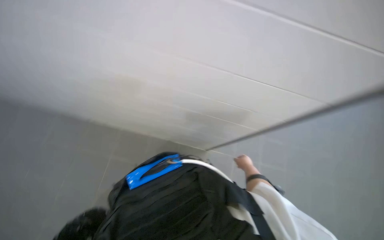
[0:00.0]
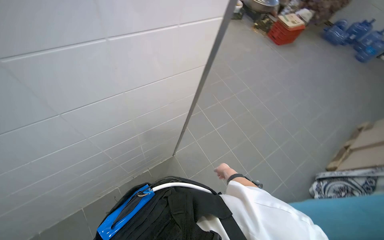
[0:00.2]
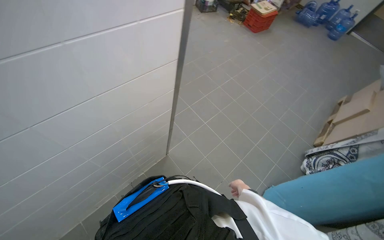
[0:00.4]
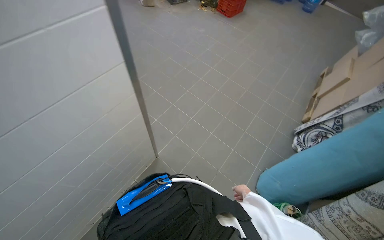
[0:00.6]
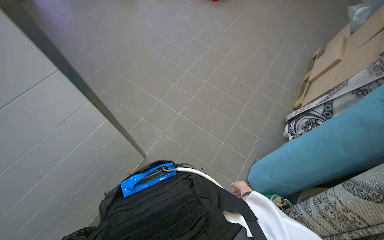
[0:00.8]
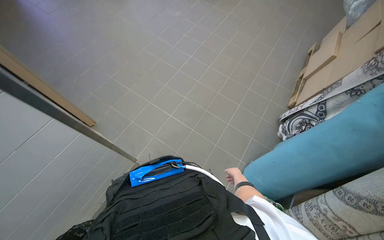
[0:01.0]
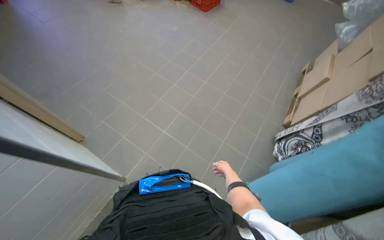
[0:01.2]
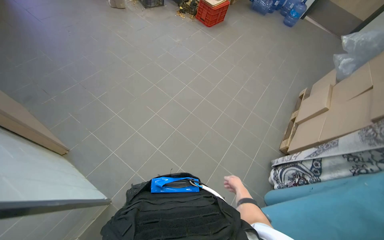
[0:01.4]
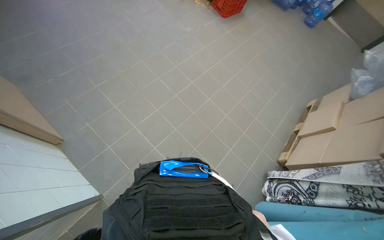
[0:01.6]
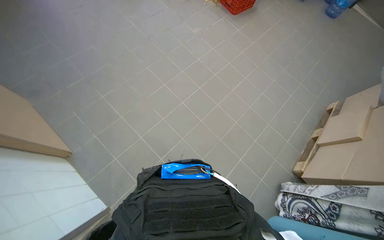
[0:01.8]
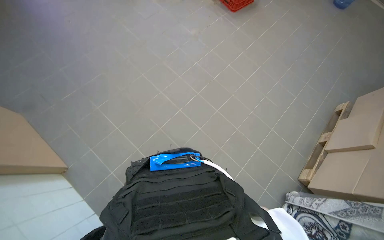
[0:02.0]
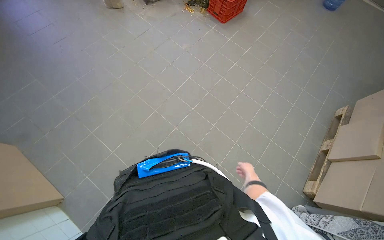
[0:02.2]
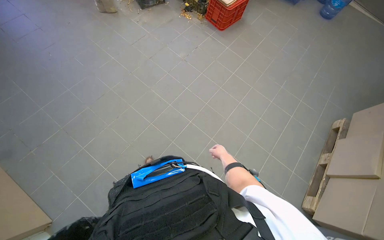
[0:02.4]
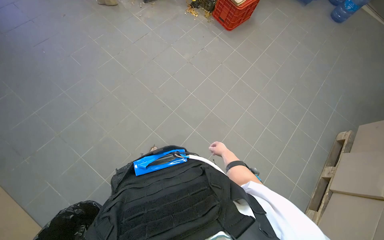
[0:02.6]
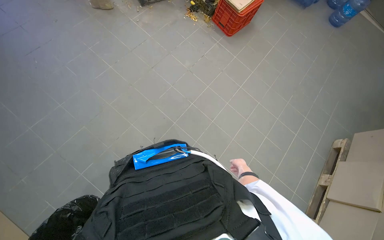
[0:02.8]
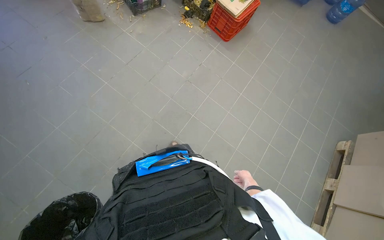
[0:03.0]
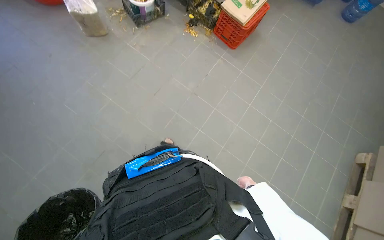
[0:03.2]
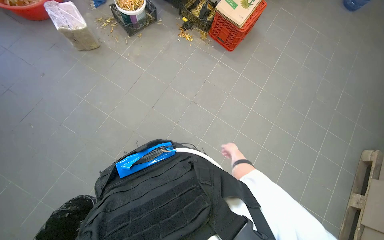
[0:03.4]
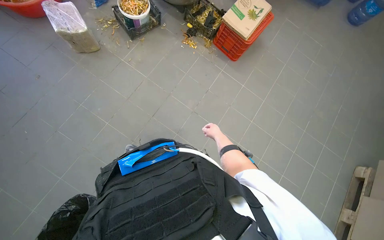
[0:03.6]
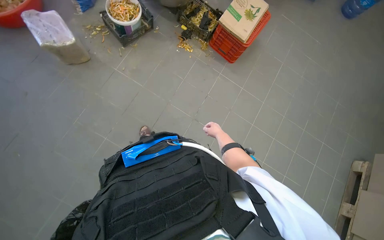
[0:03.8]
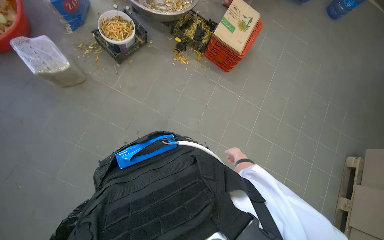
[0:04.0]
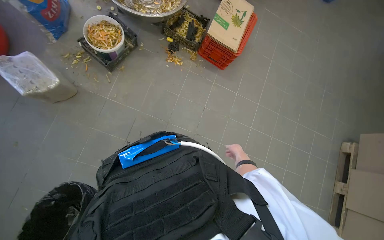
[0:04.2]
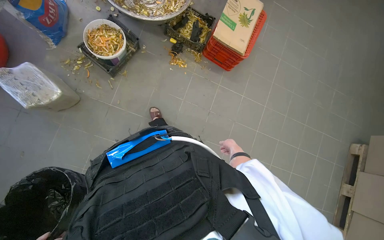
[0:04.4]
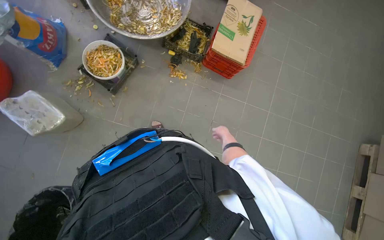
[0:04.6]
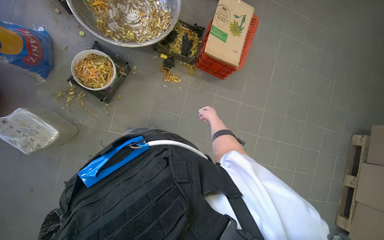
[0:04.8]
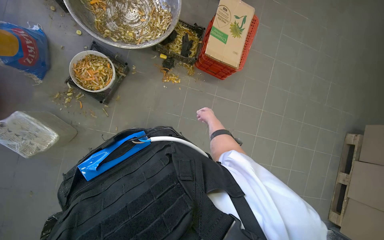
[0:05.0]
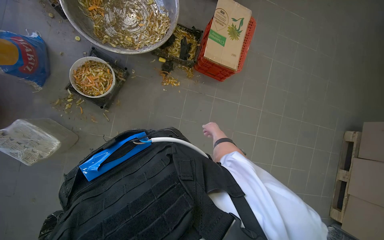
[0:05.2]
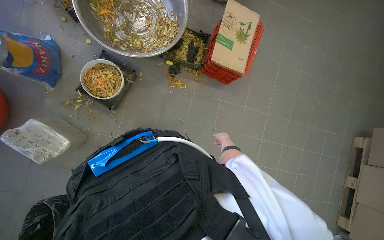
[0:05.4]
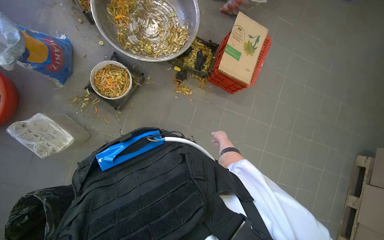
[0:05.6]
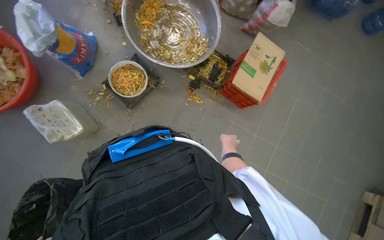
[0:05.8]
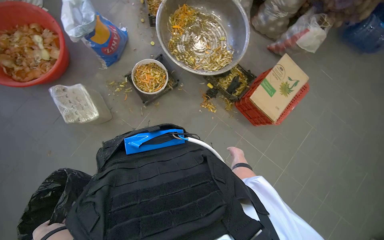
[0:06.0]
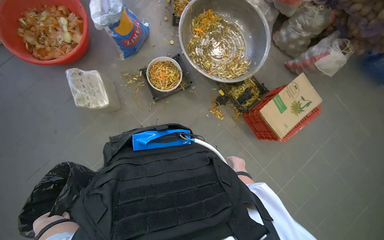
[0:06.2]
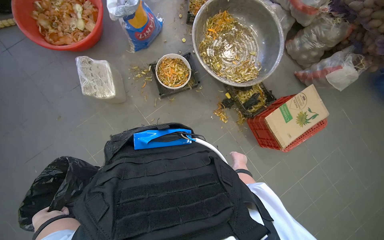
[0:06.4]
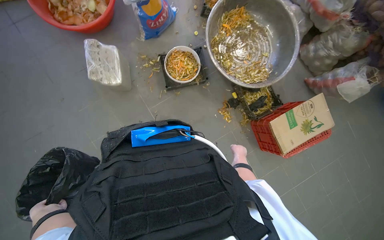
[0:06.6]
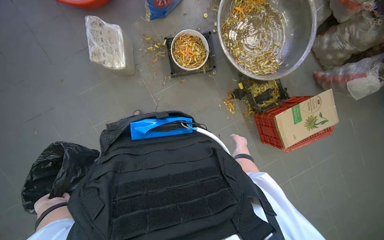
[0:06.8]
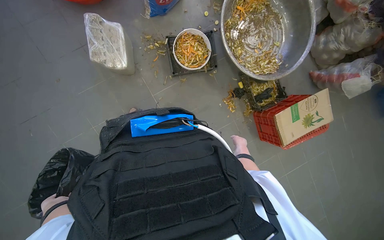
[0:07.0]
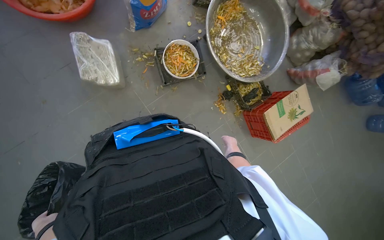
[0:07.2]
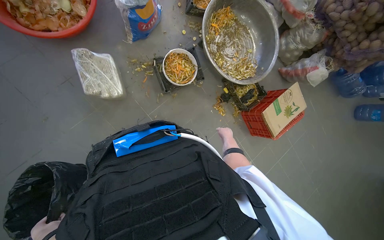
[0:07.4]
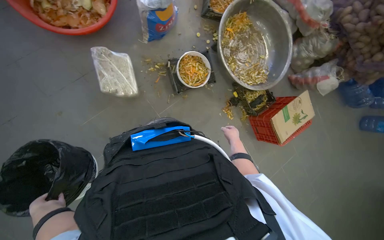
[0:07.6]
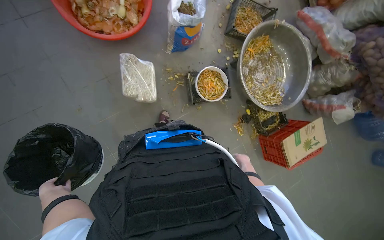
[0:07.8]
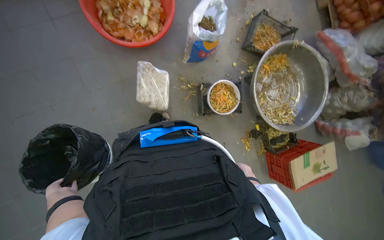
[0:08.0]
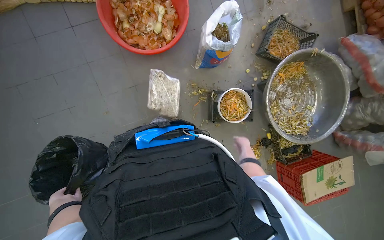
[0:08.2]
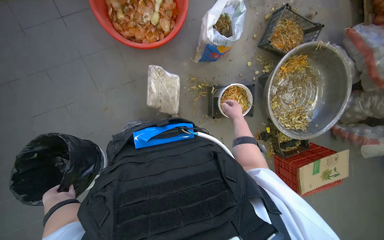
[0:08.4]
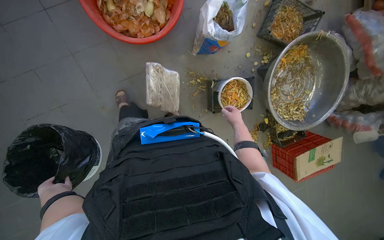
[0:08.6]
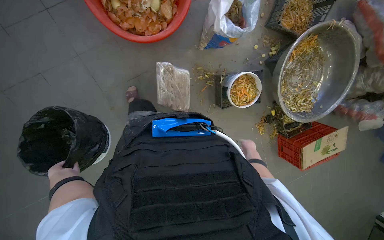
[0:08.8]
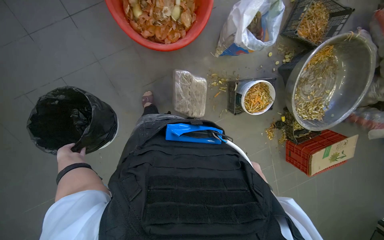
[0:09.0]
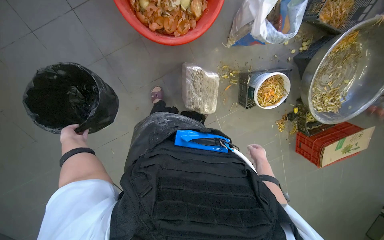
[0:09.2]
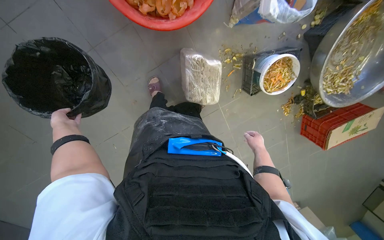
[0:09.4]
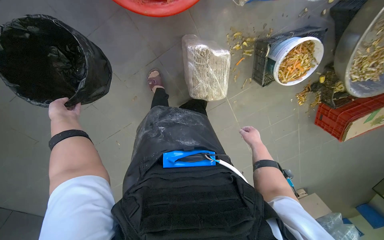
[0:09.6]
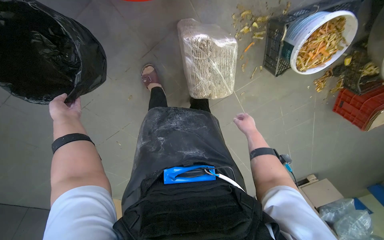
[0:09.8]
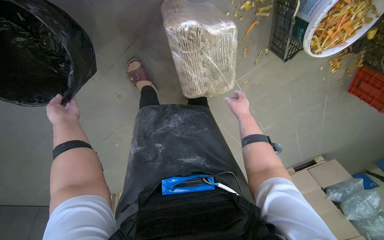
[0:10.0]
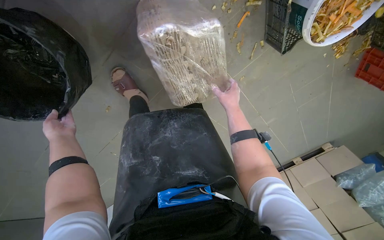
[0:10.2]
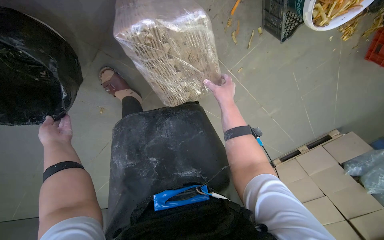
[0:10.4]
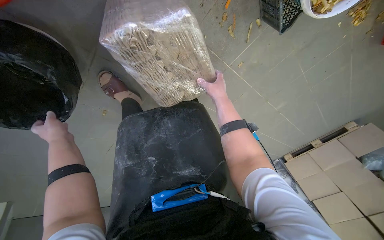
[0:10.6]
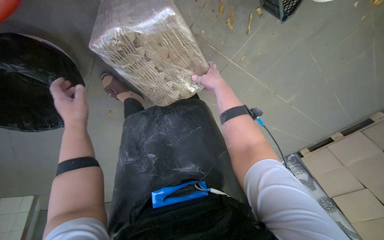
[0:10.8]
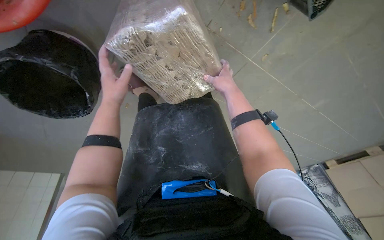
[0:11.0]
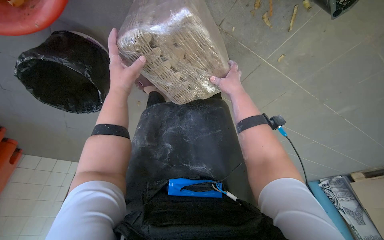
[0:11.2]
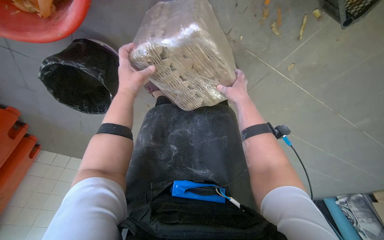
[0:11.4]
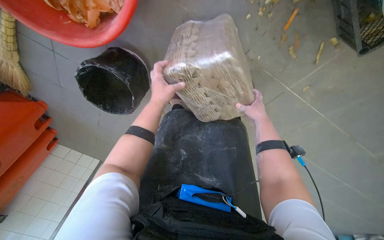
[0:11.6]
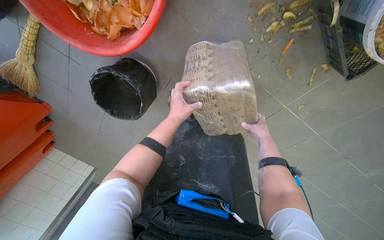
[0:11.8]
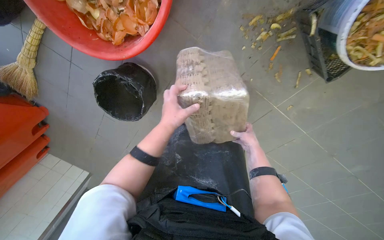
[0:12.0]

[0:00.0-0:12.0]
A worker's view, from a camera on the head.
Job: managing trash.
The whole recording: Collecting and sorting food waste. The worker collects various food waste items from different containers and bags, consolidating them into a larger bin.
0:00.0 to 0:01.6: The camera travels approximately 70 cm. The wearer's head swings approximately 20 degrees to the right.
0:01.6 to 0:03.0: The camera is carried some 1 m.
0:03.0 to 0:04.4: The camera travels roughly 1 m. The camera pitches downward, by some 15 degrees.
0:06.0 to 0:07.6: The camera is carried about 50 cm.
0:07.6 to 0:09.0: The head travels about 60 cm. The view tips downward by some 10 degrees.
0:09.0 to 0:10.4: The head travels about 70 cm. The view tips downward by approximately 35 degrees.
0:10.4 to 0:12.0: The wearer looks about 30 degrees further to the left. The left hand moves to the right, roughly 30 cm.

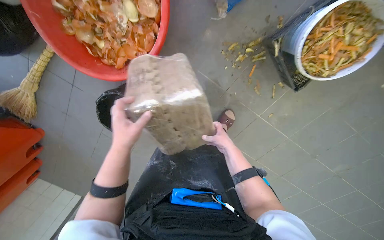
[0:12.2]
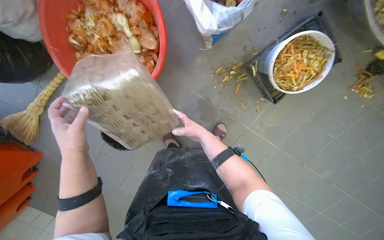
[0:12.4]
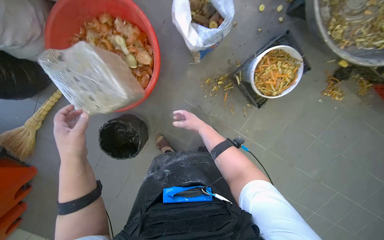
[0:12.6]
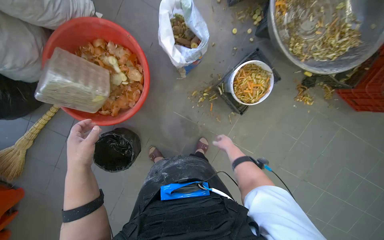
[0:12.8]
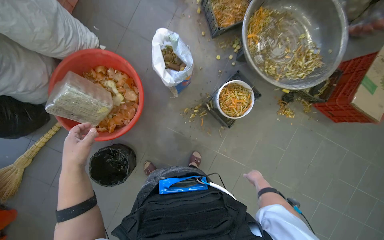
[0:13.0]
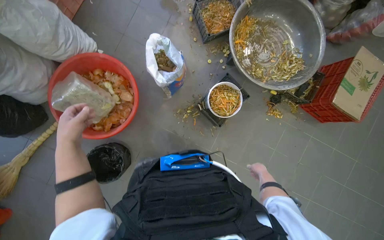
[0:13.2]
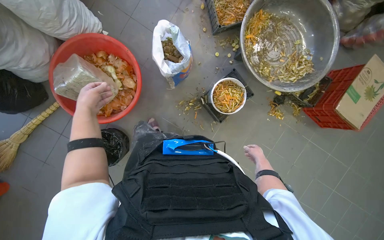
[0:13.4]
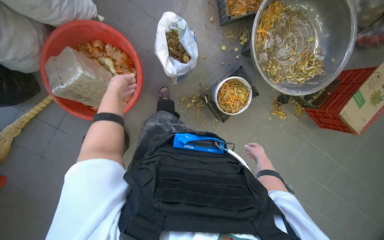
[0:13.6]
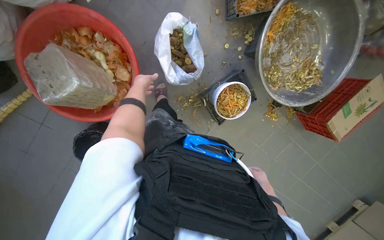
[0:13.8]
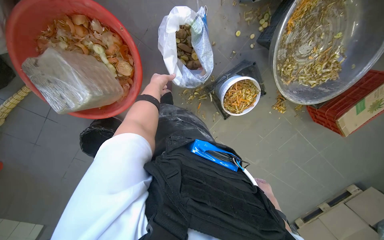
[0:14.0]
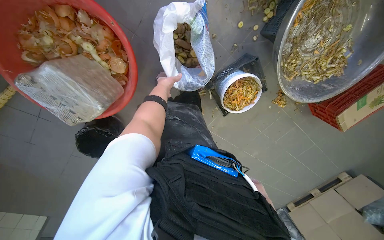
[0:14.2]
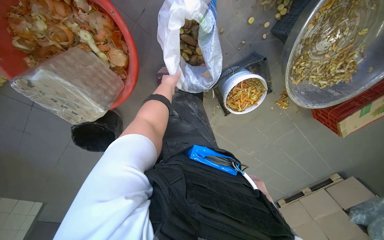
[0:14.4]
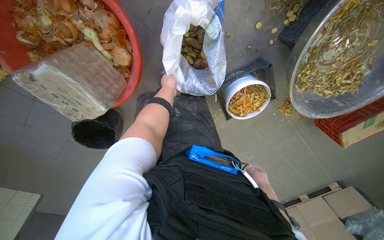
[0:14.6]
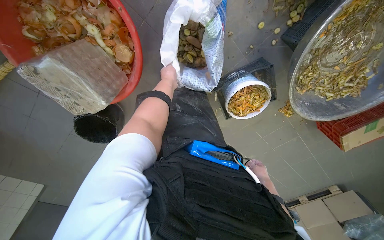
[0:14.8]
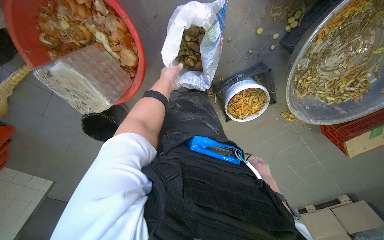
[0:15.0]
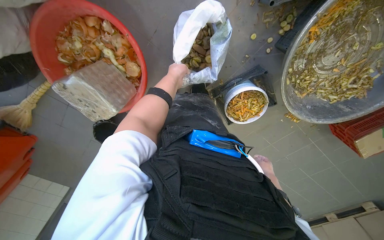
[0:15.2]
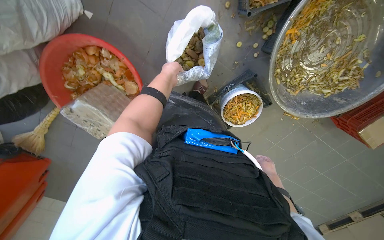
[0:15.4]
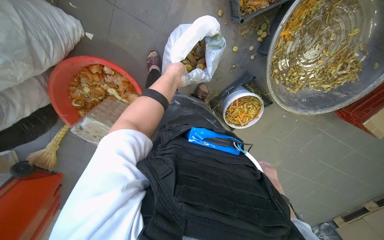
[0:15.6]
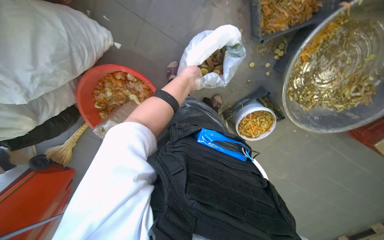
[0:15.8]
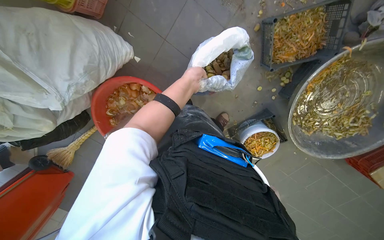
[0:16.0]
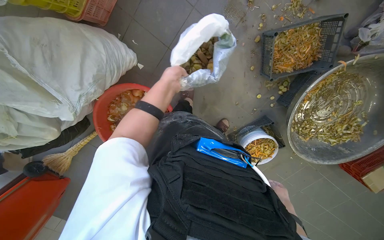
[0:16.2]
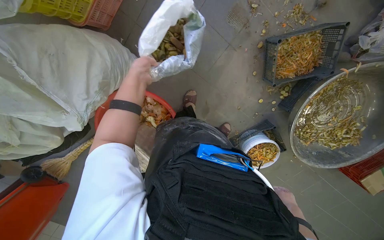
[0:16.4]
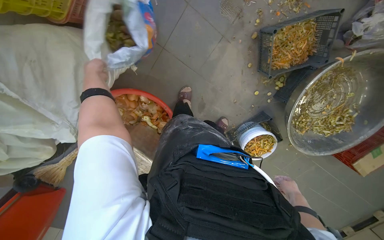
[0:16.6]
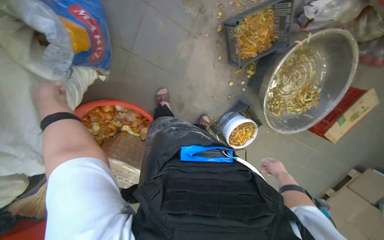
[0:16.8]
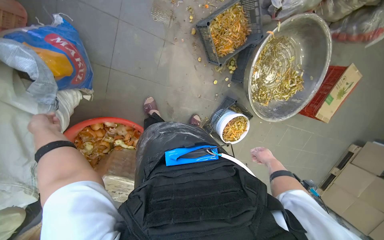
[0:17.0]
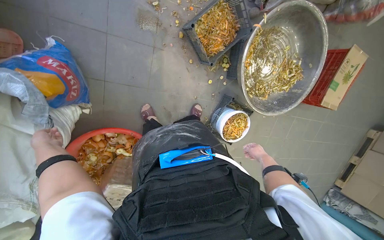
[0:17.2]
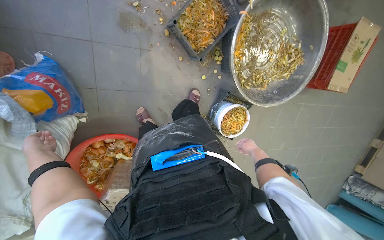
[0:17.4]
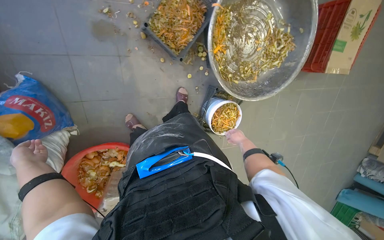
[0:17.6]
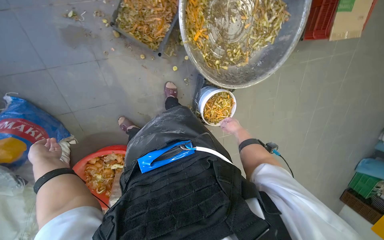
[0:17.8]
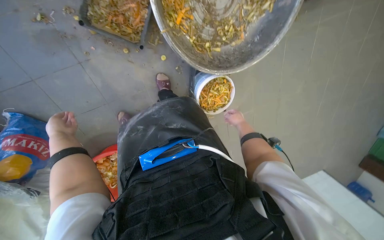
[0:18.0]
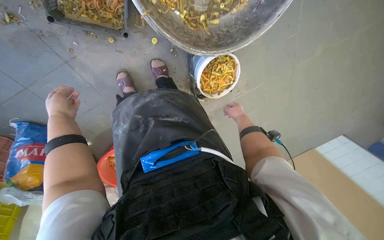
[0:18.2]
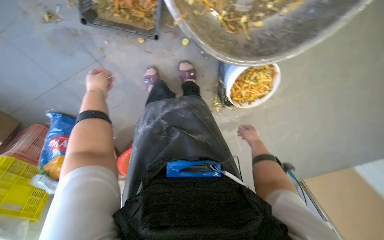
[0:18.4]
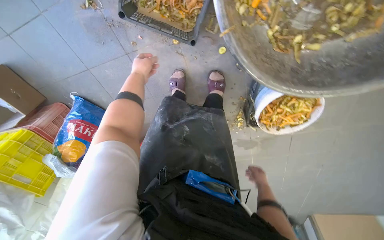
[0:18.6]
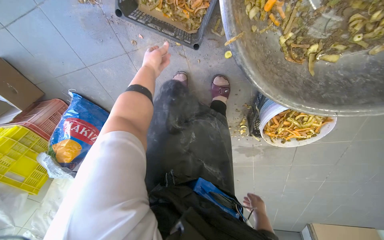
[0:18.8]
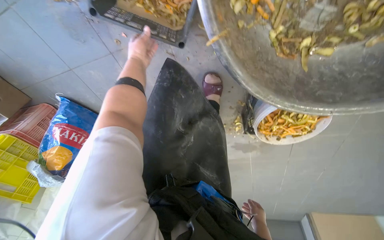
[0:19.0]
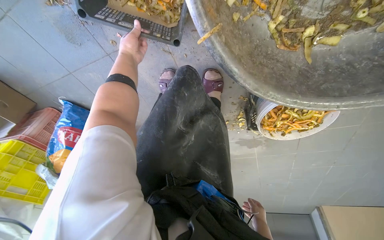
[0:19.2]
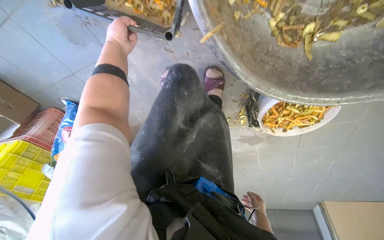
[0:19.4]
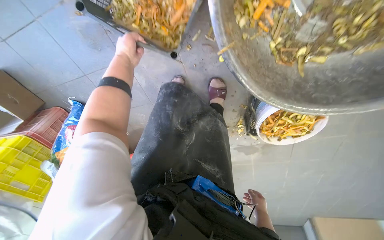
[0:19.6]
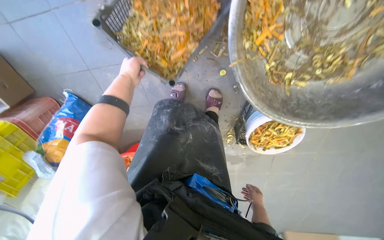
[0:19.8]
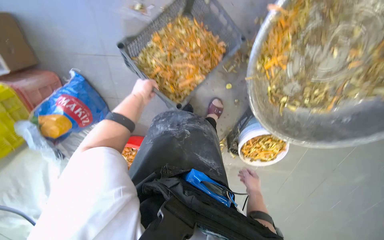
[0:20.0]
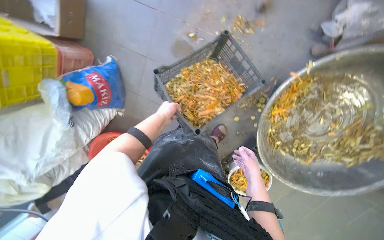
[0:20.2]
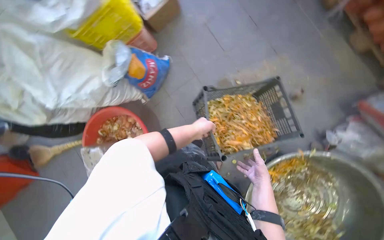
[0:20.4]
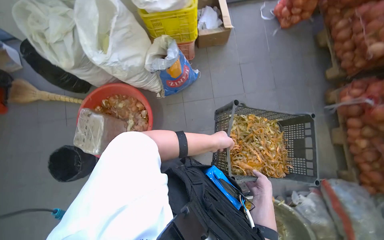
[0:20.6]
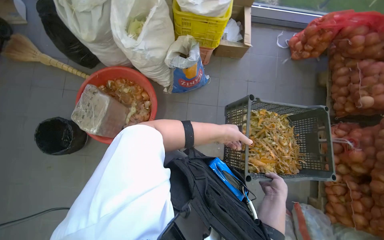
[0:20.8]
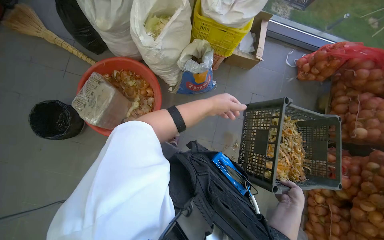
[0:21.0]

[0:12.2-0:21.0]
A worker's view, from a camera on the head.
Job: managing trash.
The whole recording: Collecting and sorting food waste. The worker collects various food waste items from different containers and bags, consolidating them into a larger bin.
0:12.2 to 0:13.6: The view tilts roughly 20 degrees upward.
0:13.6 to 0:15.2: The wearer moves some 50 cm. The view tips downward by about 25 degrees.
0:15.2 to 0:16.6: The right hand heads nearer to the camera, covering approximately 25 cm. Meanwhile the left hand heads to the left, covering approximately 50 cm.
0:16.6 to 0:18.0: The head travels approximately 70 cm. The wearer looks about 15 degrees further downward. Everything in view rotates roughly 50 degrees counterclockwise.
0:18.0 to 0:19.6: The wearer's head swings roughly 20 degrees to the left. The view tips downward by roughly 15 degrees.
0:19.6 to 0:21.0: The camera is carried some 1 m. The view pans to the right by roughly 45 degrees. The camera pitches upward, by roughly 40 degrees. The scene rotates clockwise by about 115 degrees.
